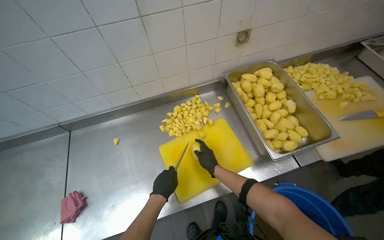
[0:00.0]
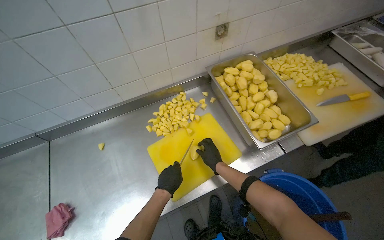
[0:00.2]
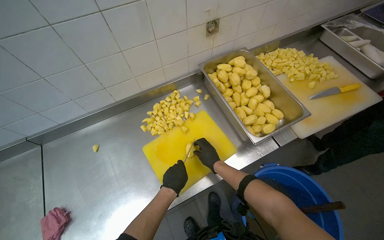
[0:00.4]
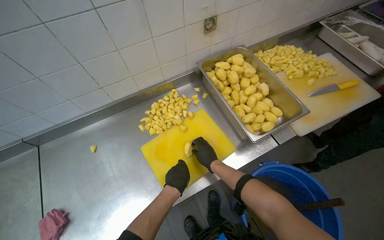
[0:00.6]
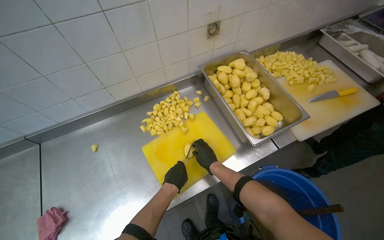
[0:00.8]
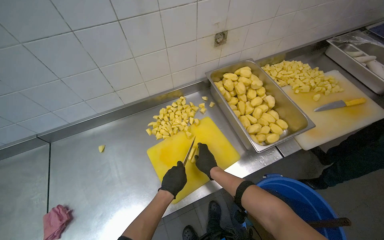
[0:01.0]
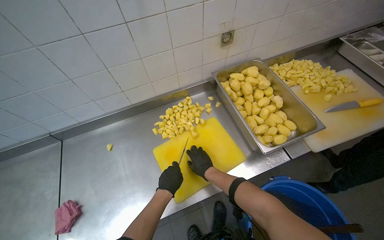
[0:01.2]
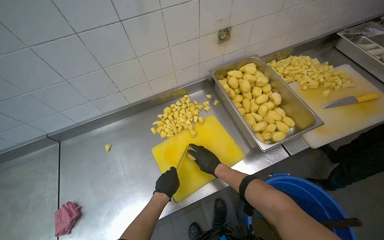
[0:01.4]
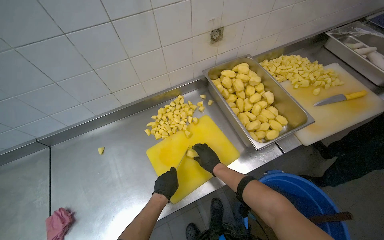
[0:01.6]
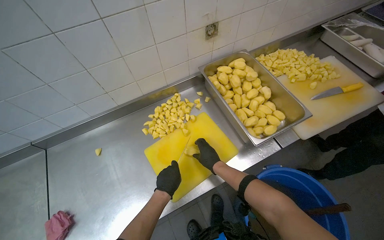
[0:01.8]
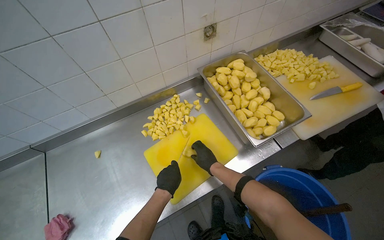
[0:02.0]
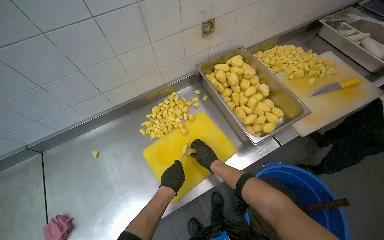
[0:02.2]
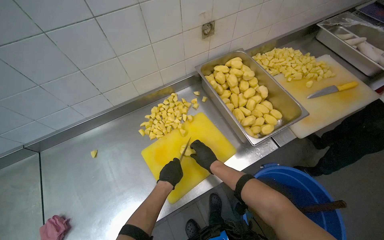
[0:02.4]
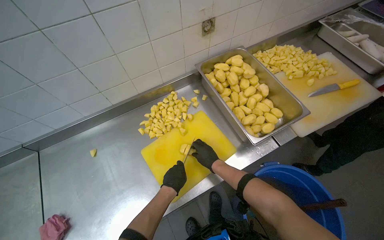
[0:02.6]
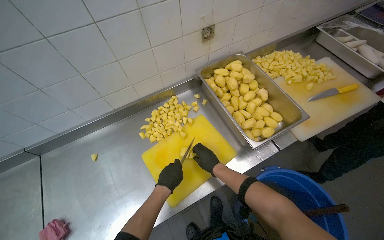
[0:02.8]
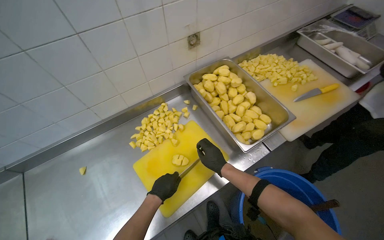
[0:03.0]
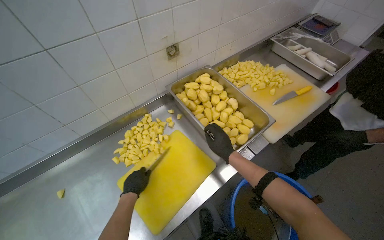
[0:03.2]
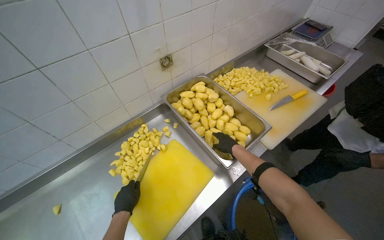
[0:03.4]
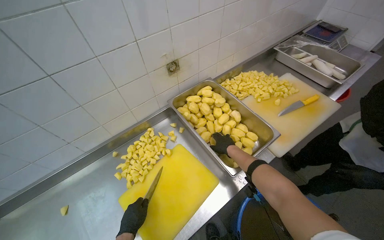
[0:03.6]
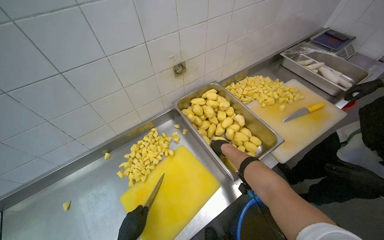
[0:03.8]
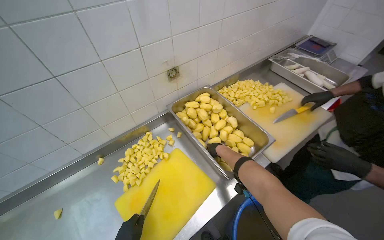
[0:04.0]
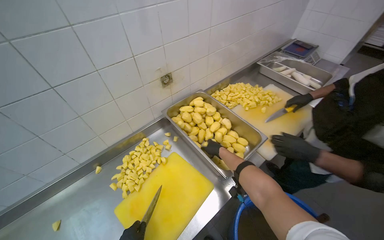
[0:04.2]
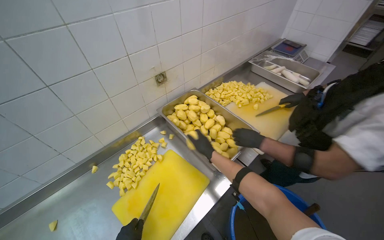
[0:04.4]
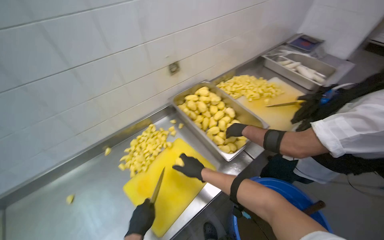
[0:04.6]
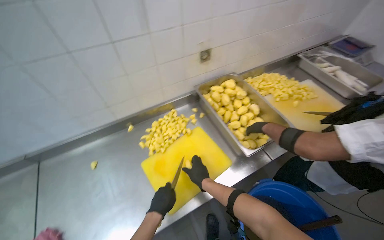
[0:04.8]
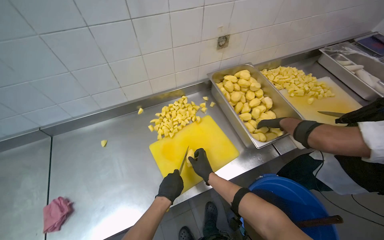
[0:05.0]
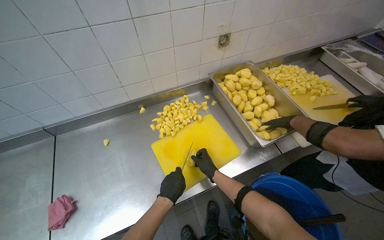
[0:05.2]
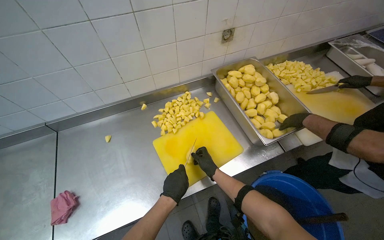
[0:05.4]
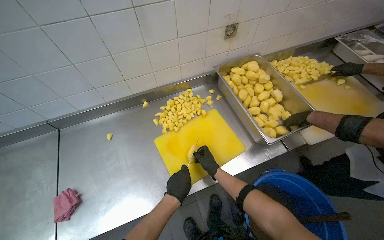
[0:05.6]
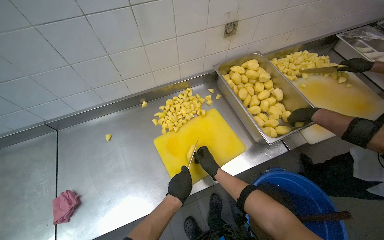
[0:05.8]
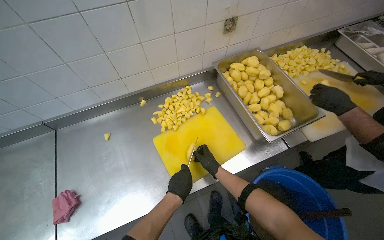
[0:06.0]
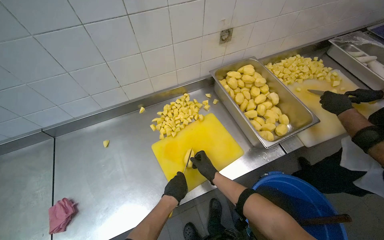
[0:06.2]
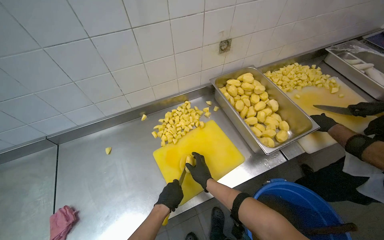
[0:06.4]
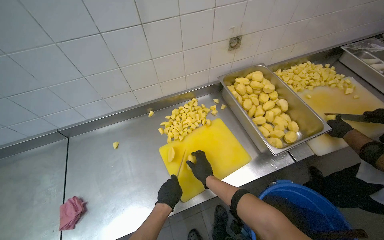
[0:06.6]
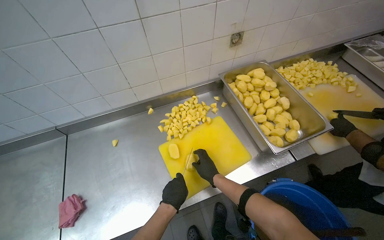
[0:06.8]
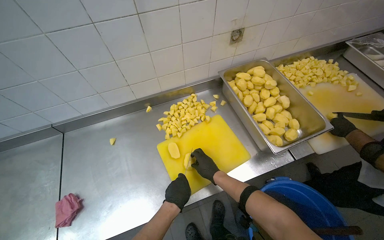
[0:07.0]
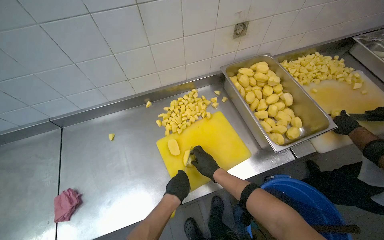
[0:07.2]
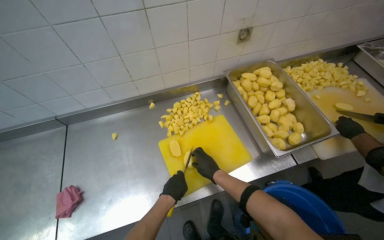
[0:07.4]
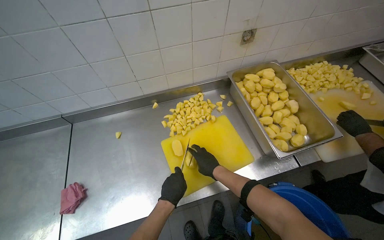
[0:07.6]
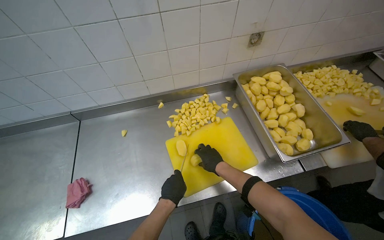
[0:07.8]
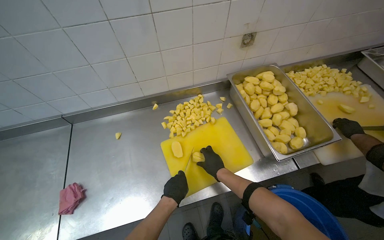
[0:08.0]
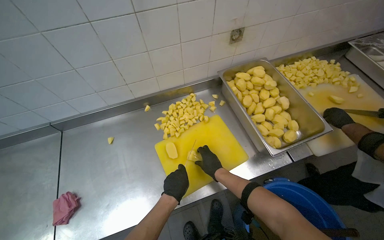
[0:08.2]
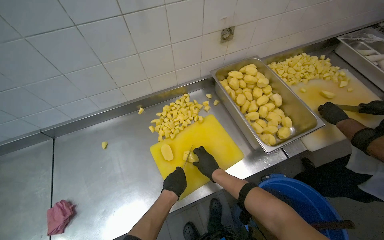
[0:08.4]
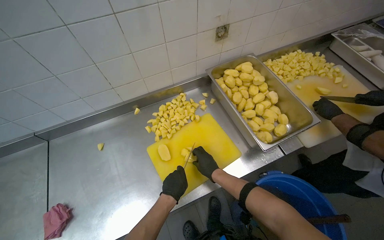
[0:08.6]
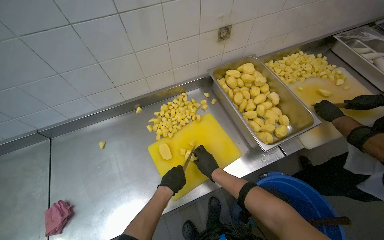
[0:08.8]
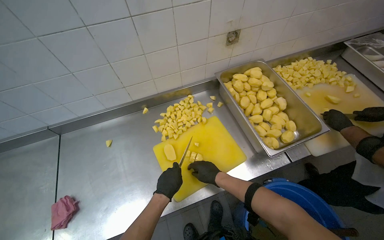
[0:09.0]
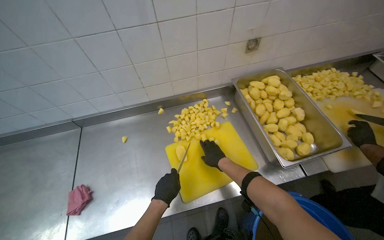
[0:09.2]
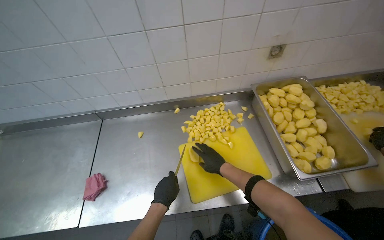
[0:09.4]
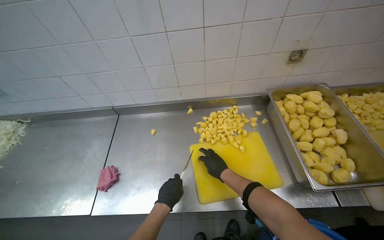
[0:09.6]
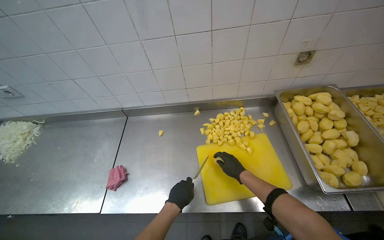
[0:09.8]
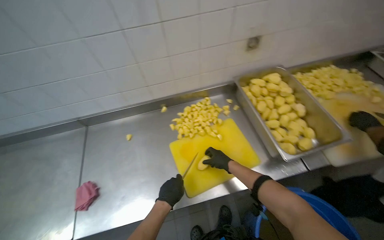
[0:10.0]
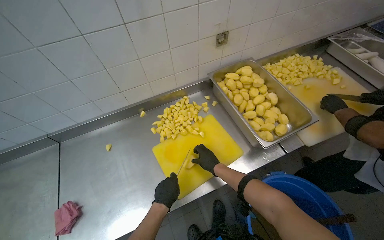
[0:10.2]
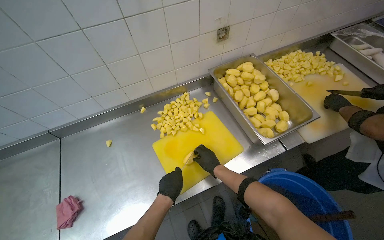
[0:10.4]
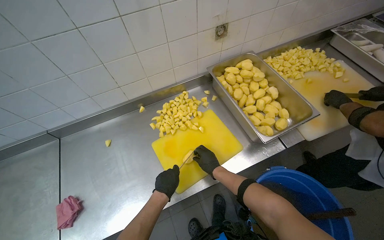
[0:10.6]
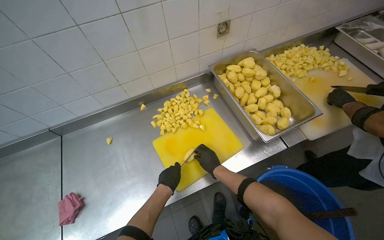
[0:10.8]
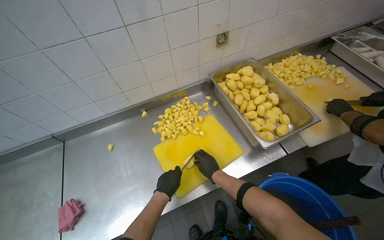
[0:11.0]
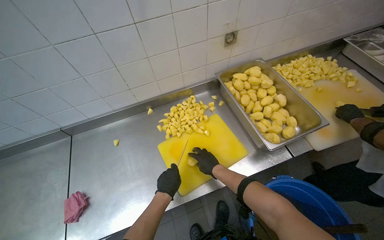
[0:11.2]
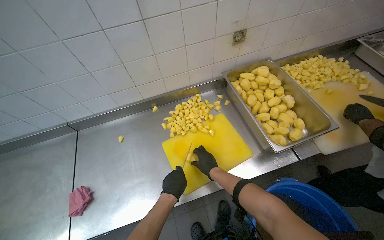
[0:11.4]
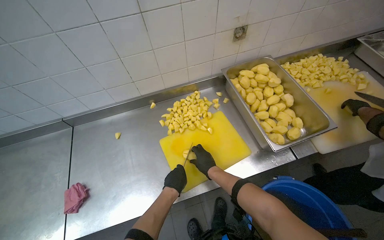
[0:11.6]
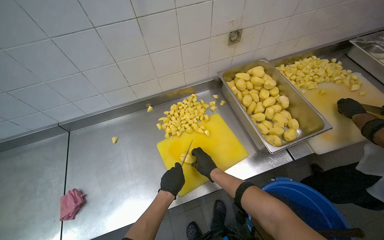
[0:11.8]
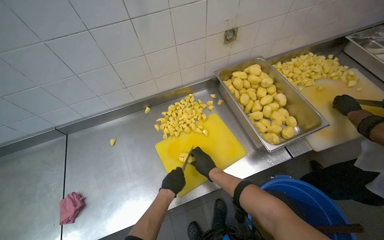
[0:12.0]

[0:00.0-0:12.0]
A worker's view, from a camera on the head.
Job: preparing food.
The whole recording: Cutting potatoes into pieces. The worker cuts peeled potatoes into small pieces on a yellow cutting board.
0:00.0 to 0:01.6: The hands make small movements and keep their place.
0:01.6 to 0:03.0: The hands work in one place, with small movements.
0:03.0 to 0:04.4: The right hand heads up the picture, covering about 15 cm.
0:04.4 to 0:06.0: The wearer's head swings about 20 degrees to the left. The view tilts about 10 degrees downward. The right hand shifts approximately 25 cm down the picture and farther from the camera.
0:07.6 to 0:09.0: The hands make small movements and keep their place.
0:10.4 to 0:12.0: The hands are busy where they are.

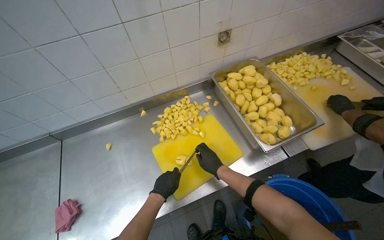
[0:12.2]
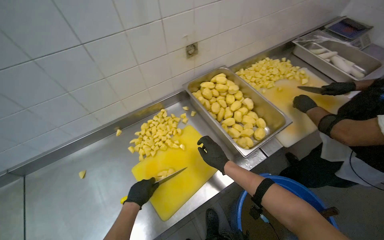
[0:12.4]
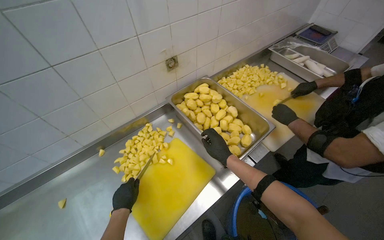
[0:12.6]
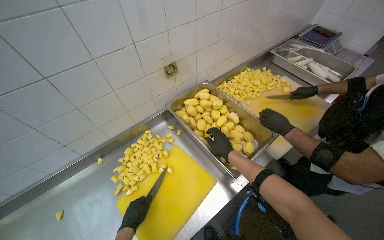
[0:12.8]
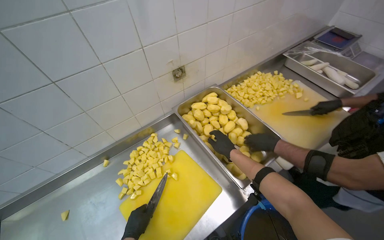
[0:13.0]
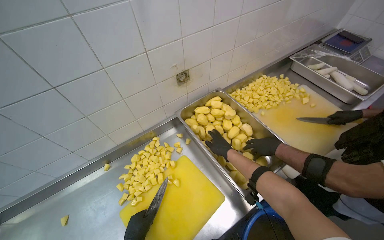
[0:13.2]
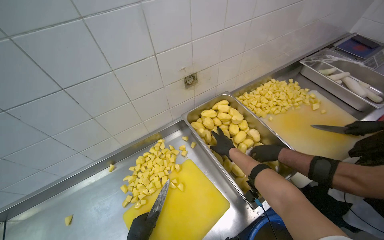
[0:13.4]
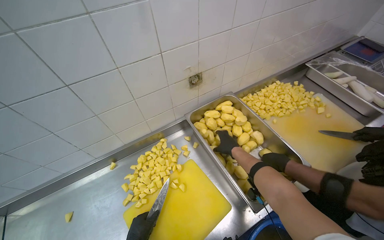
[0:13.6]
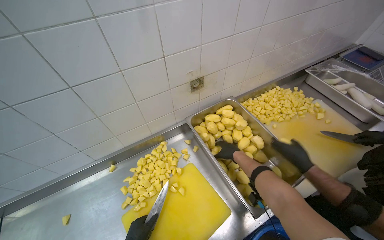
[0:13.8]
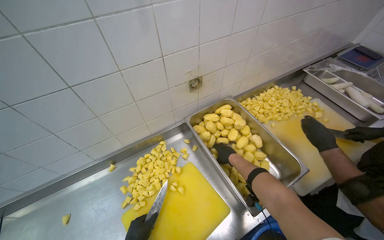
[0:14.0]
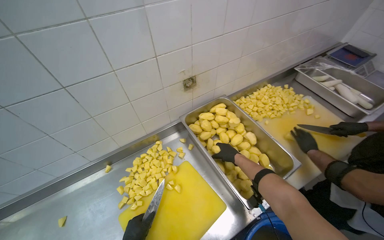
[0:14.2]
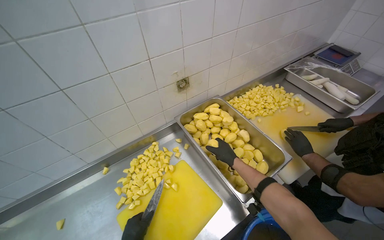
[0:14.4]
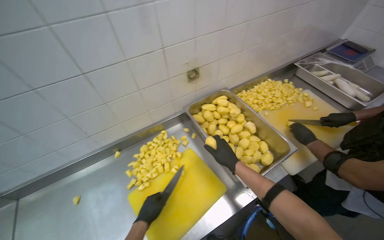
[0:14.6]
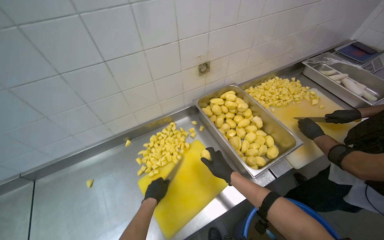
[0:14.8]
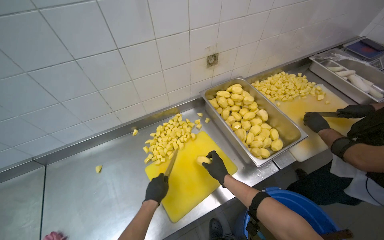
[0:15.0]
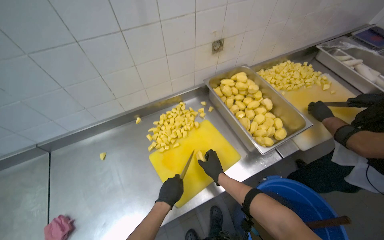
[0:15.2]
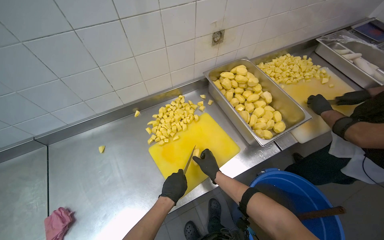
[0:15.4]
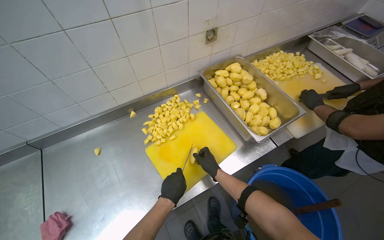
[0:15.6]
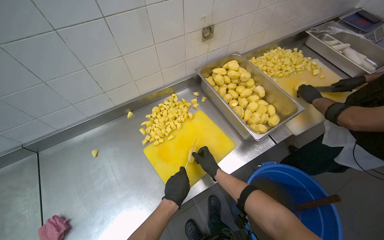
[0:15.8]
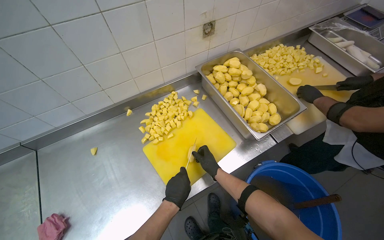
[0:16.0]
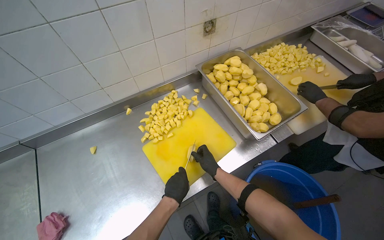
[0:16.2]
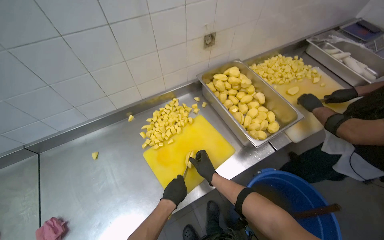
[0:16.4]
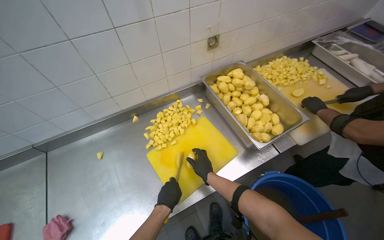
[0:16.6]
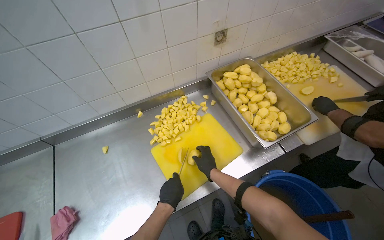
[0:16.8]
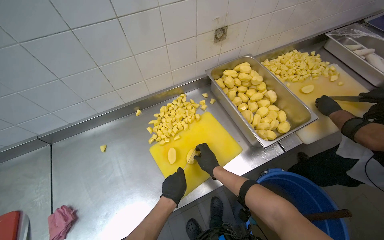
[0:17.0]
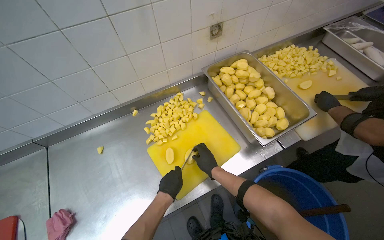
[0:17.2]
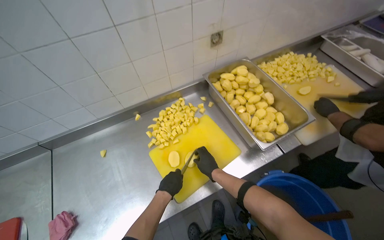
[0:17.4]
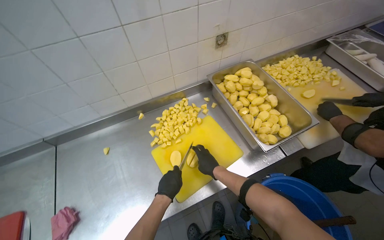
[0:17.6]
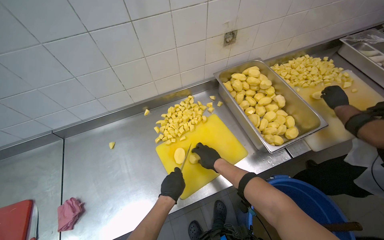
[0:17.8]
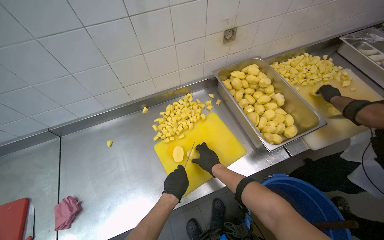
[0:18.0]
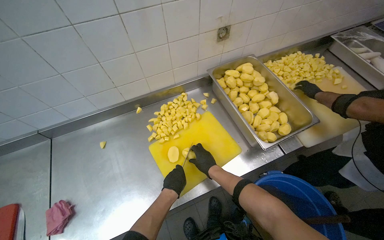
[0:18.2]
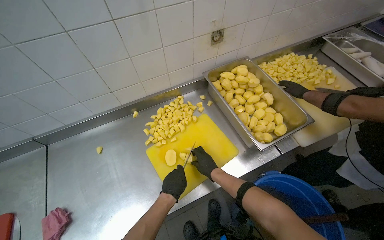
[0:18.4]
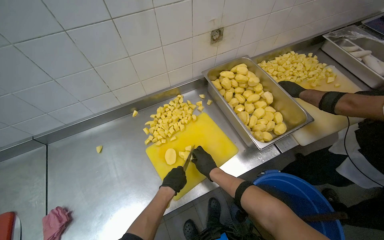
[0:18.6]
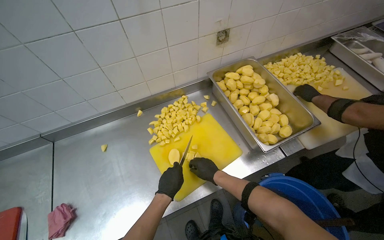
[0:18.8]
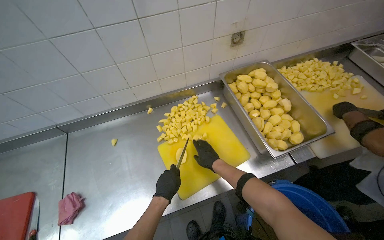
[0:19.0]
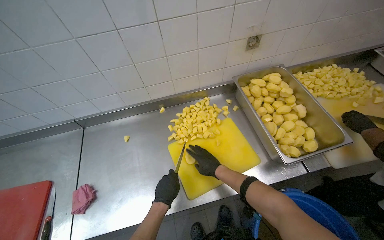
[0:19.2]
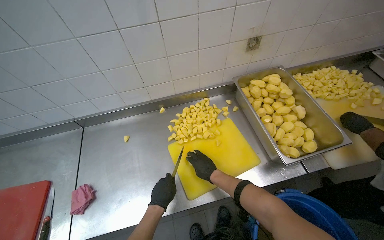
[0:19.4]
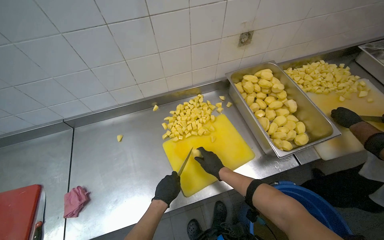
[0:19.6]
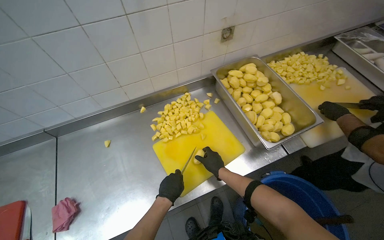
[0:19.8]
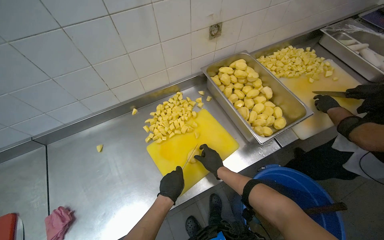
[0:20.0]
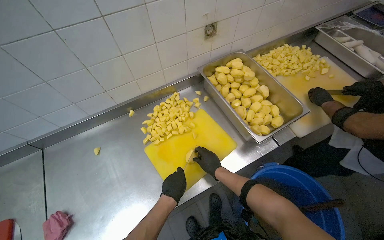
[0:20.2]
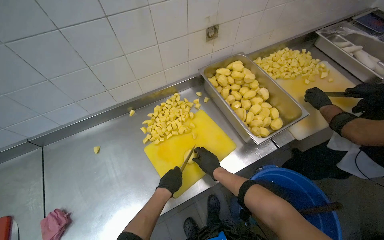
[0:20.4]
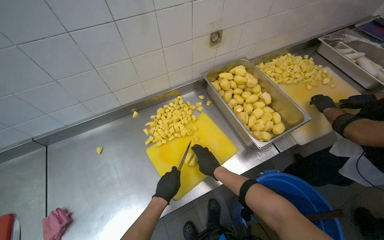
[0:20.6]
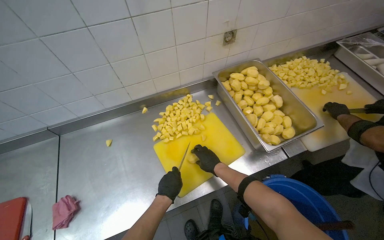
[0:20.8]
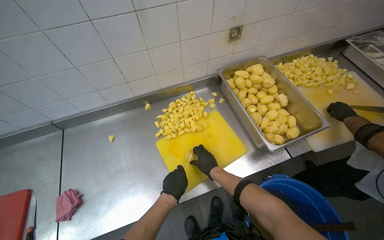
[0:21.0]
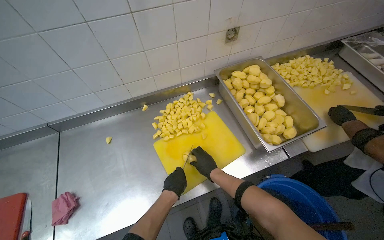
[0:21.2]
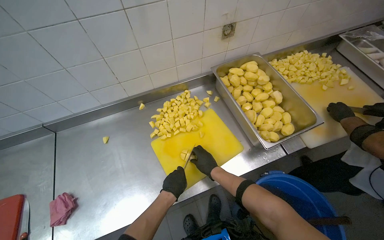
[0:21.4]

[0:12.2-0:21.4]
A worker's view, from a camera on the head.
Job: preparing food.
The whole recording: Cutting potatoes into pieces. The worker cuts peeled potatoes into small pieces on a yellow cutting board.
0:12.2 to 0:13.8: The right hand goes some 30 cm up the picture.
0:13.8 to 0:15.2: The right hand heads down the picture and to the left, covering approximately 30 cm.
0:15.2 to 0:18.4: The hands make small movements and keep their place.
0:19.8 to 0:21.4: The hands are busy where they are.
